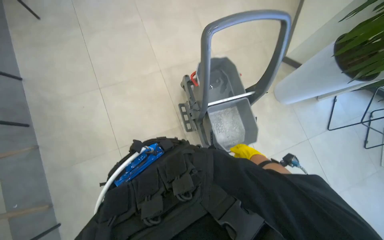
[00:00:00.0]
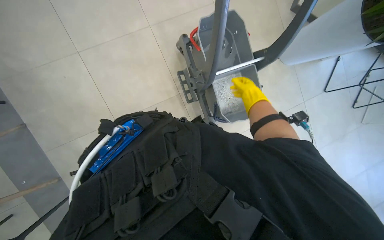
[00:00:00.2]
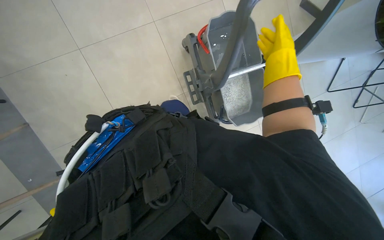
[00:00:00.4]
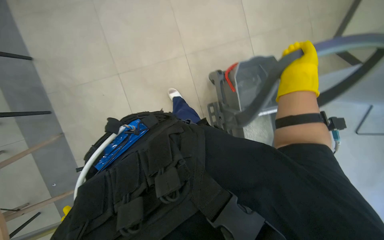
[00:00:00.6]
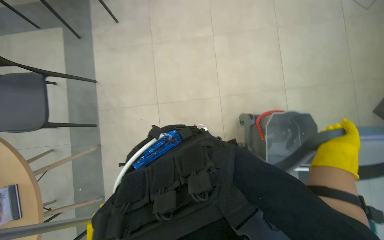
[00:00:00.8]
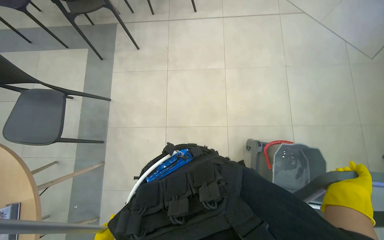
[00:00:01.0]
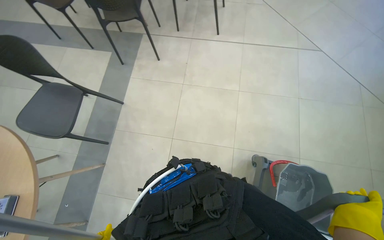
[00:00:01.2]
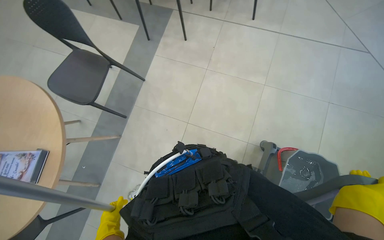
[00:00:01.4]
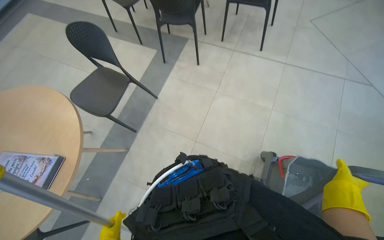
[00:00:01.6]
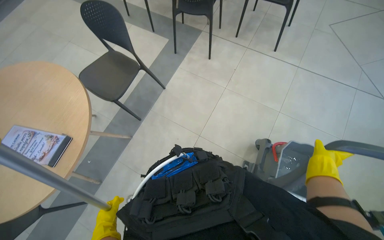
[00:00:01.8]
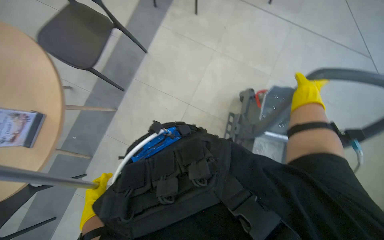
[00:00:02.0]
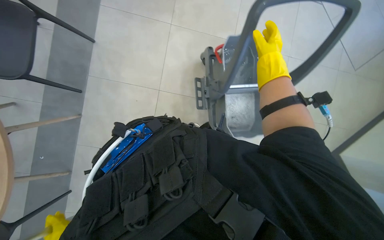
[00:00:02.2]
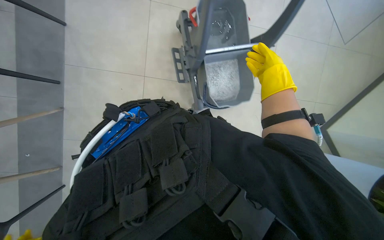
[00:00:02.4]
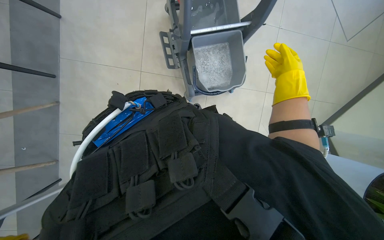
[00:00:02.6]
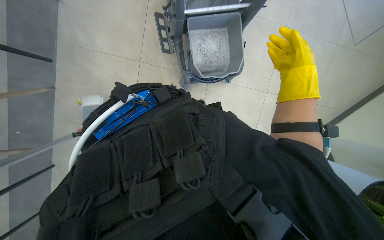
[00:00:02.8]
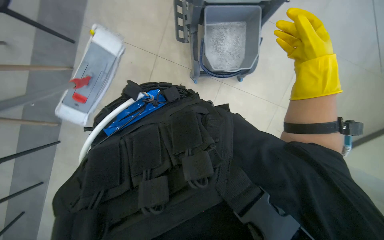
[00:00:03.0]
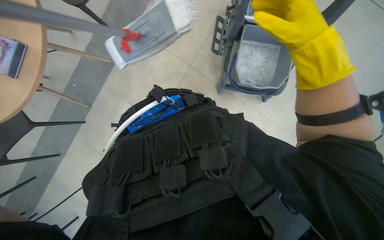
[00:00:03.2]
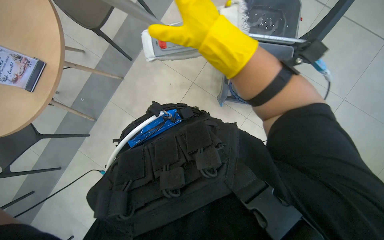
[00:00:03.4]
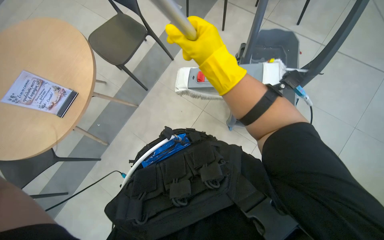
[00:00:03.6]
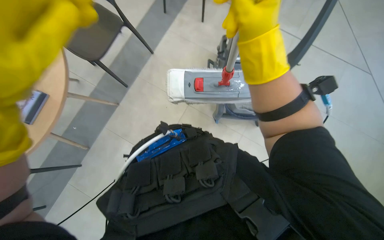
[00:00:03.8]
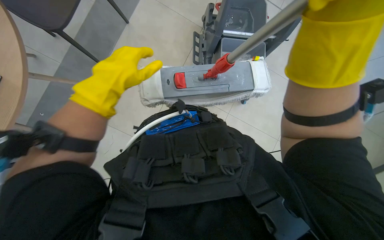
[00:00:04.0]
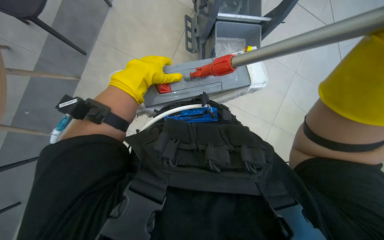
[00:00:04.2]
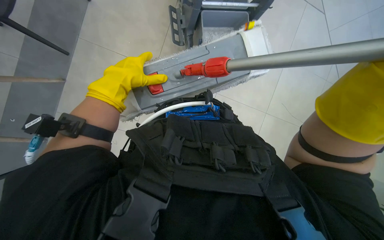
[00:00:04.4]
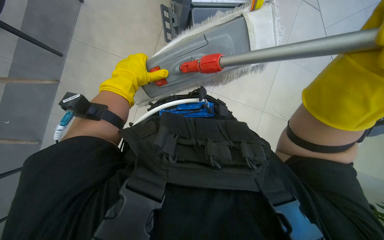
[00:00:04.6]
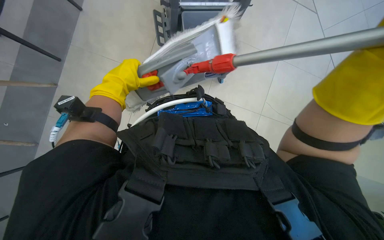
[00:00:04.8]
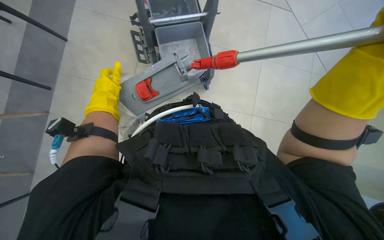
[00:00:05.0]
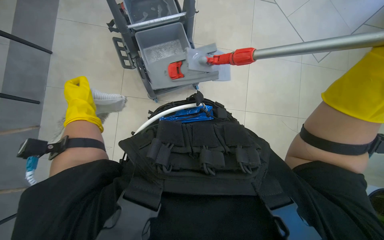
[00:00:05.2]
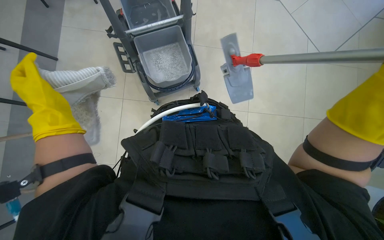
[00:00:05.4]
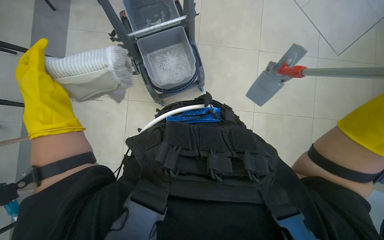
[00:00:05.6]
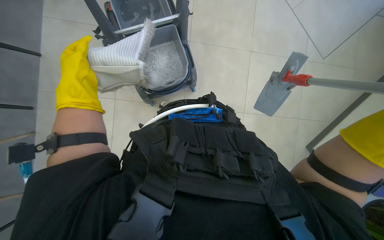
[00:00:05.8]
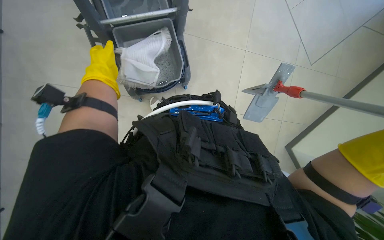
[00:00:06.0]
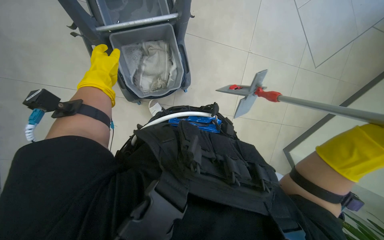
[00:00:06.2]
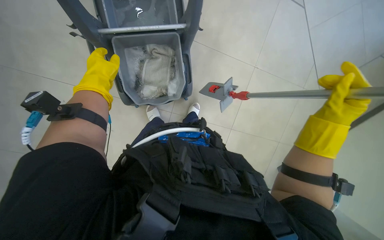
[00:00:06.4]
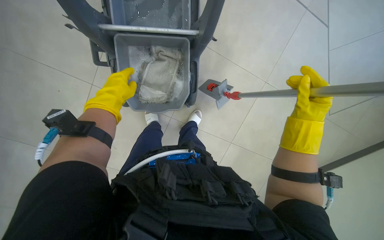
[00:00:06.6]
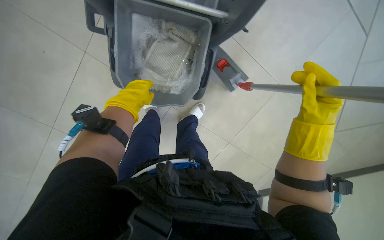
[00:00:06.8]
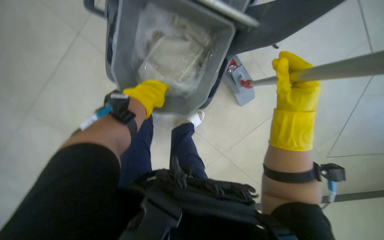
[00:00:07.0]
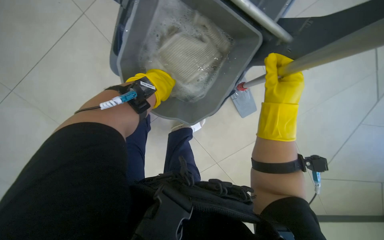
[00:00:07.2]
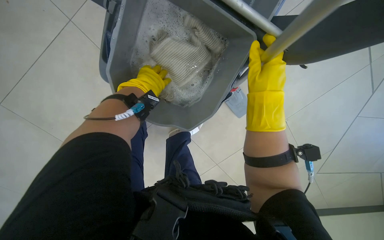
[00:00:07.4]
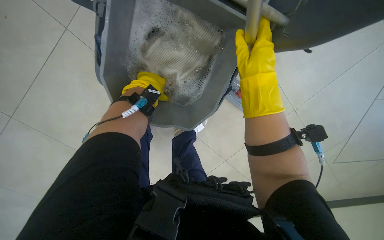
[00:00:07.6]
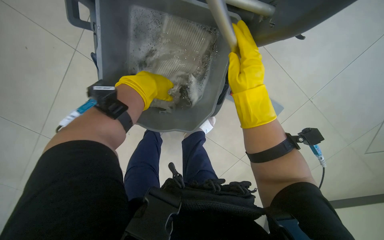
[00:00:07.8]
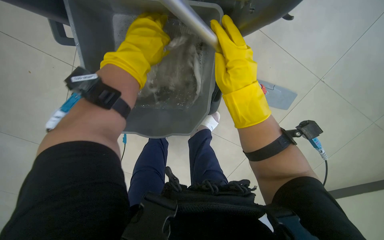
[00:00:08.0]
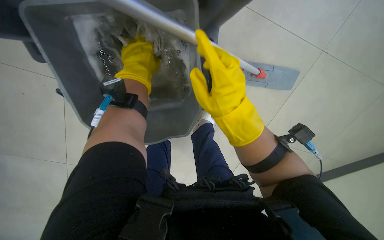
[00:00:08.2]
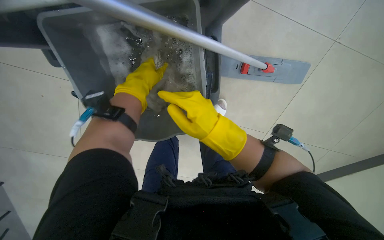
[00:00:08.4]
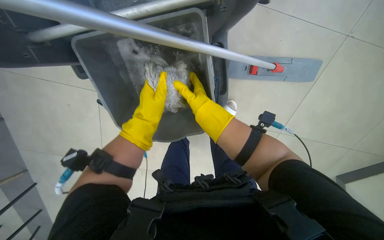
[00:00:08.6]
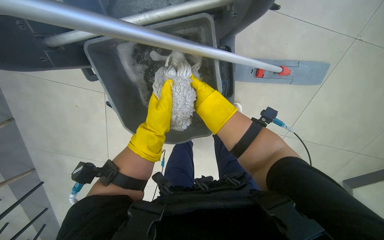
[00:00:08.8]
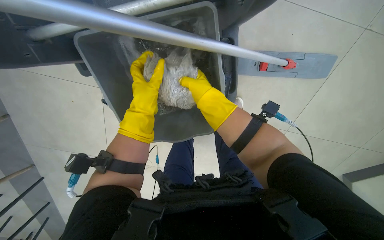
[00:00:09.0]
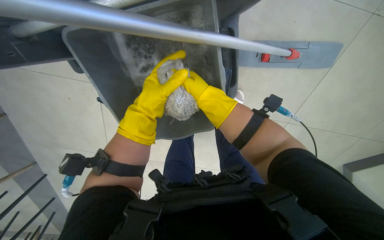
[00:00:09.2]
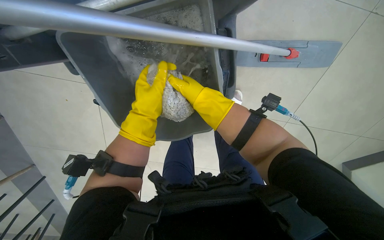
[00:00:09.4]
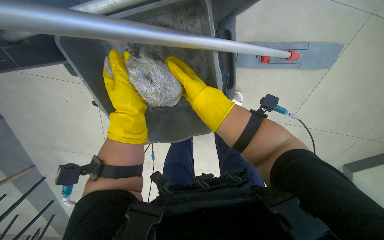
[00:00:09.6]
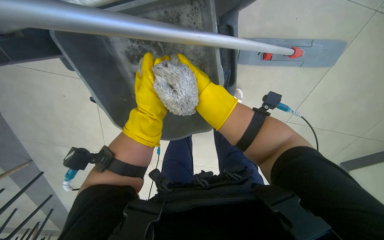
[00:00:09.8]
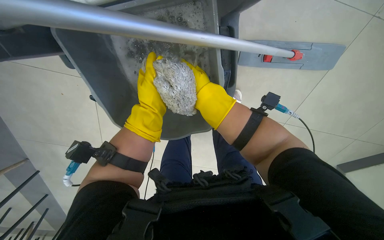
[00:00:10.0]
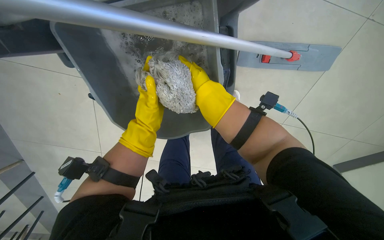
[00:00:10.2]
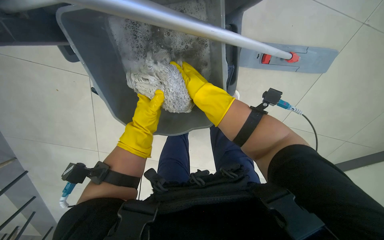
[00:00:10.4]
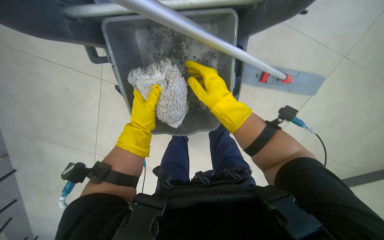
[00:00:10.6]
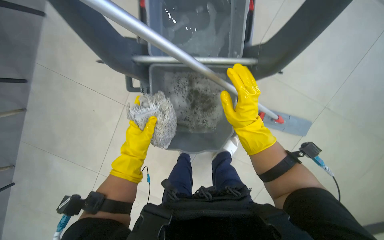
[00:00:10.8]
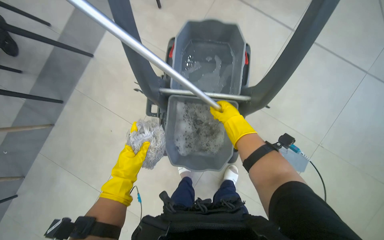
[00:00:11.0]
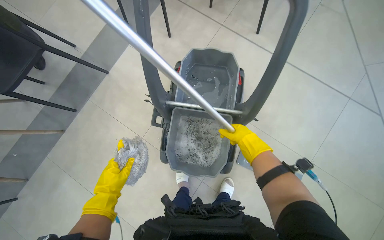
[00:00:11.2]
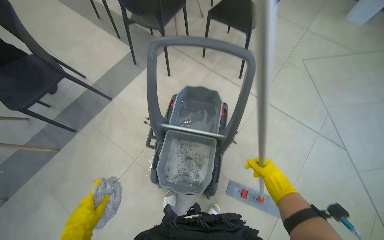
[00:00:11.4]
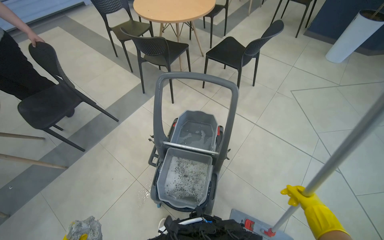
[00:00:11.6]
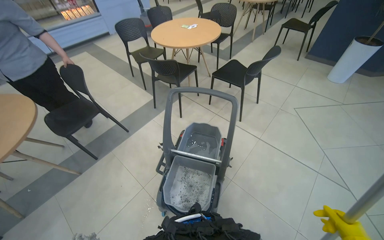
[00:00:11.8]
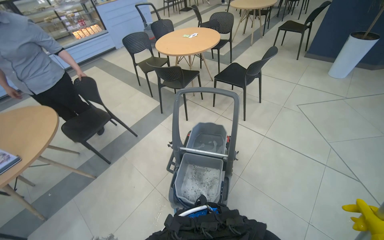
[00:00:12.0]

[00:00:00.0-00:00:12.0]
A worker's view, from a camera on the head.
Job: preparing cleaning supplies.
The whole recording: Cleaning the mop head. The worker removes, cleans, and reattaches the mop head.
00:00:00.0 to 00:00:01.6: The wearer moves approximately 40 cm. The wearer's head swings about 50 degrees to the left.
00:00:01.6 to 00:00:03.0: The wearer looks some 15 degrees further to the right. The camera pitches downward, by approximately 40 degrees.
00:00:04.4 to 00:00:06.0: The left hand goes nearer and farther, about 15 cm each way, reversing 2 times.
00:00:06.0 to 00:00:07.6: The left hand shifts approximately 10 cm to the right.
00:00:07.6 to 00:00:09.0: The view swings roughly 20 degrees to the left. The right hand shifts roughly 15 cm farther from the camera and to the left, and goes down the picture and returns, about 15 cm each way.
00:00:10.4 to 00:00:12.0: The head travels roughly 60 cm. The camera pitches upward, by about 50 degrees.

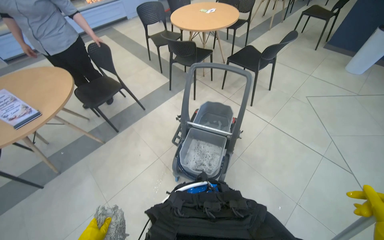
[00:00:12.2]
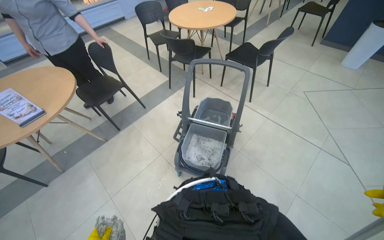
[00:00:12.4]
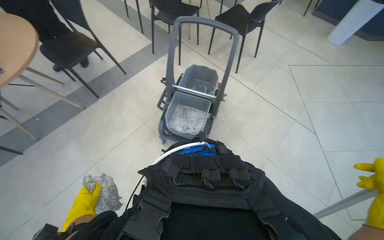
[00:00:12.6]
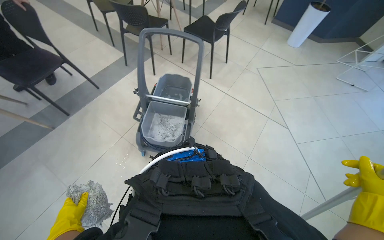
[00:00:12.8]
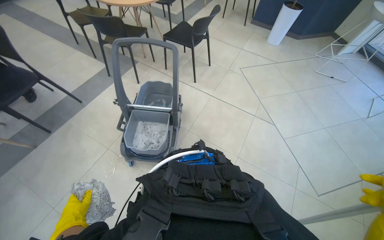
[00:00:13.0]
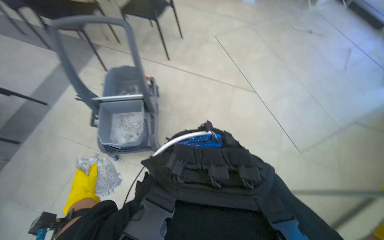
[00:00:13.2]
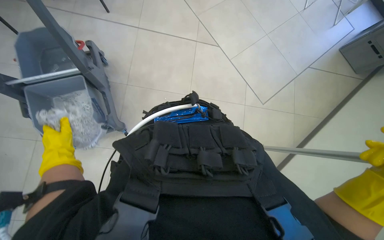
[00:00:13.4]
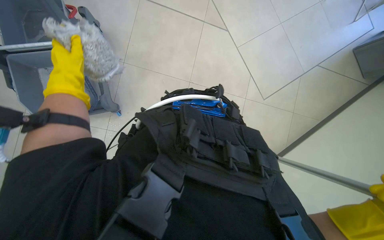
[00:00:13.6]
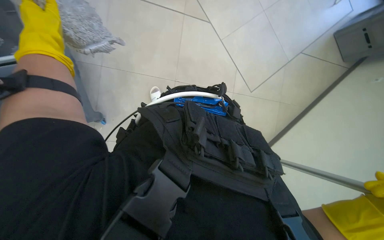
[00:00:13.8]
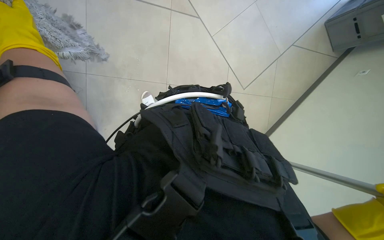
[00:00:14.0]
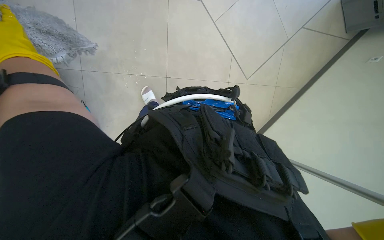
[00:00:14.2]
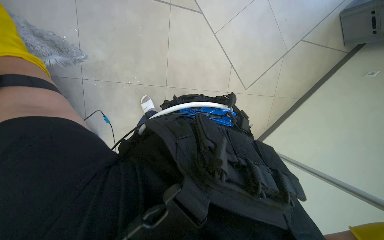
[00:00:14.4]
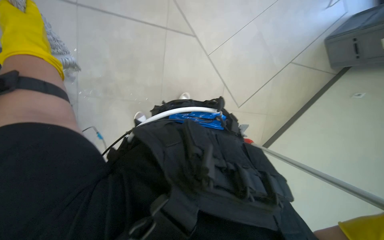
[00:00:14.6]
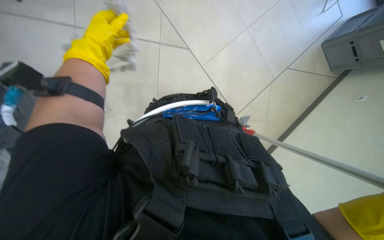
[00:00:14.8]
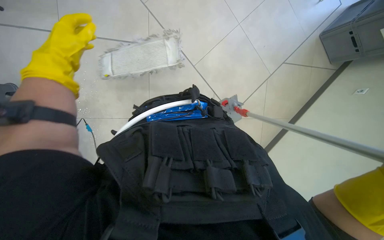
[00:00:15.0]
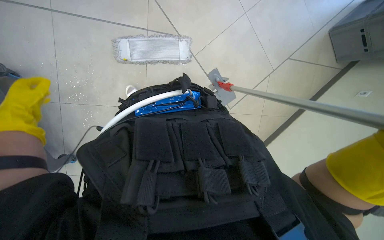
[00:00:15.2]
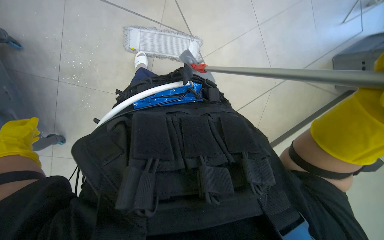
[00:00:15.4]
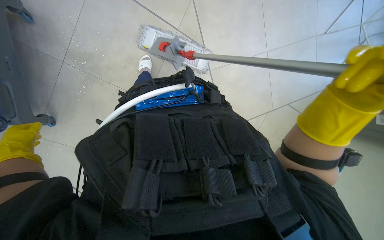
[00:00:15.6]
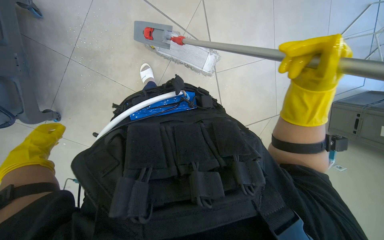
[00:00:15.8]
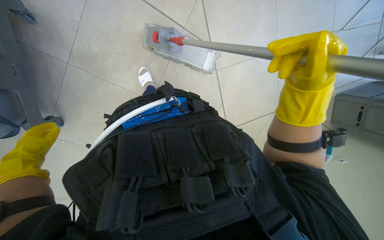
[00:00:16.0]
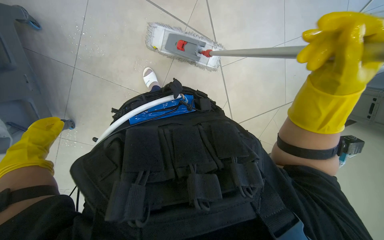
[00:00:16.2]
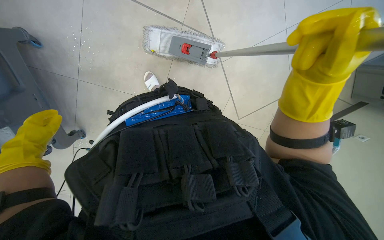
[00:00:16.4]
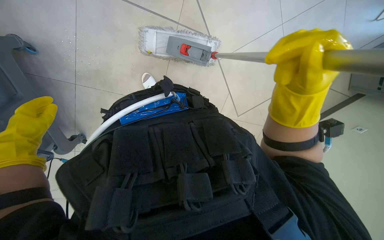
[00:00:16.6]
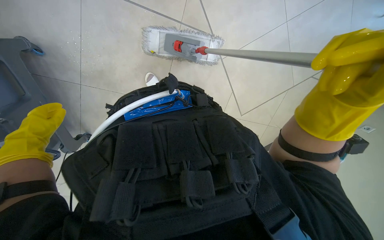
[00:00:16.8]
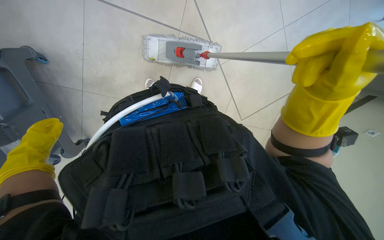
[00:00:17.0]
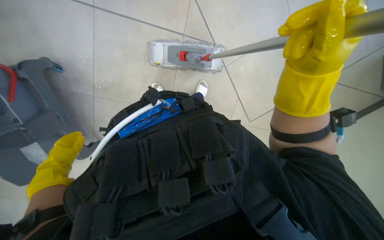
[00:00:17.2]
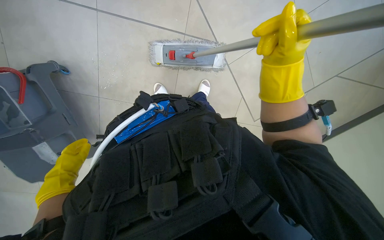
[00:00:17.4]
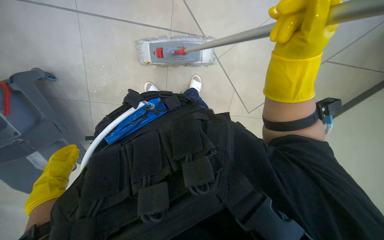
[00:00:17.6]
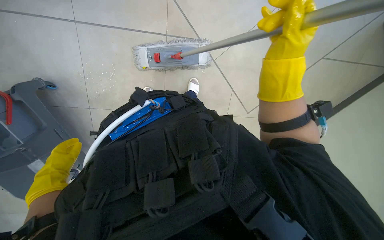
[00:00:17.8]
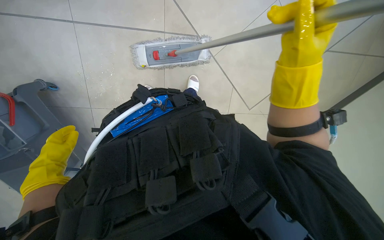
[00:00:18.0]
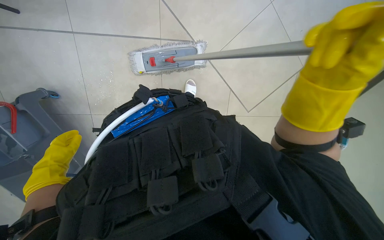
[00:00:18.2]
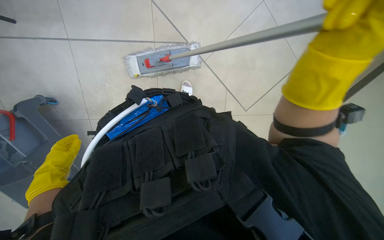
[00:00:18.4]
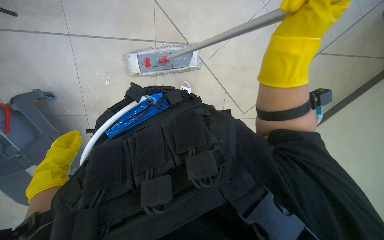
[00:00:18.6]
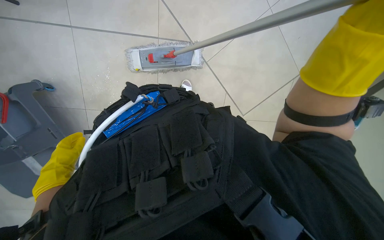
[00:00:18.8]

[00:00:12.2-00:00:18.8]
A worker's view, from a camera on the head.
Job: preparing cleaning supplies.
The whole recording: Cleaning the mop head. The worker removes, cleans, and reattaches the mop head.
00:00:12.2 to 00:00:13.8: The wearer looks about 35 degrees further to the right. The wearer looks approximately 45 degrees further downward.
00:00:17.2 to 00:00:18.8: The right hand travels to the right by about 25 cm.
